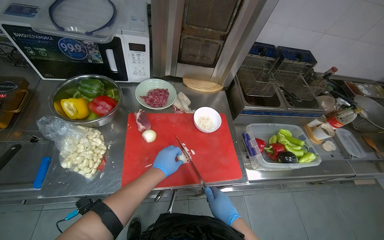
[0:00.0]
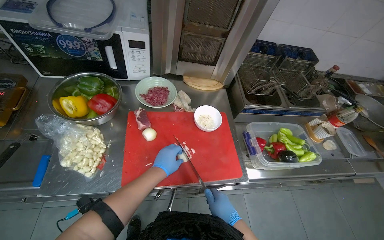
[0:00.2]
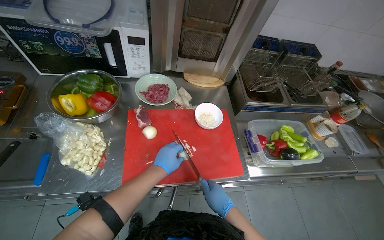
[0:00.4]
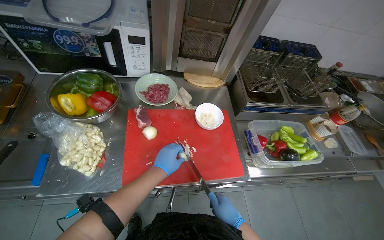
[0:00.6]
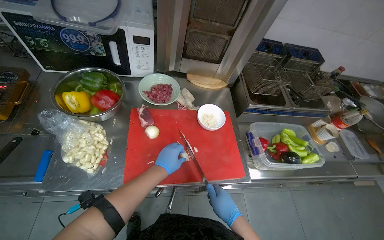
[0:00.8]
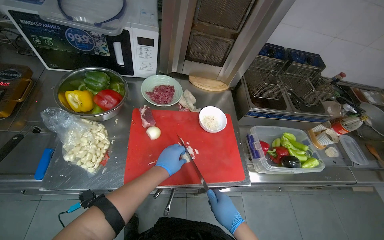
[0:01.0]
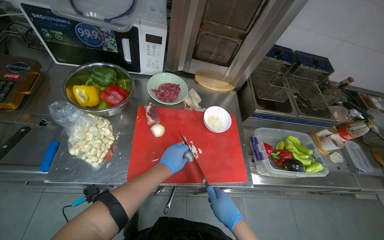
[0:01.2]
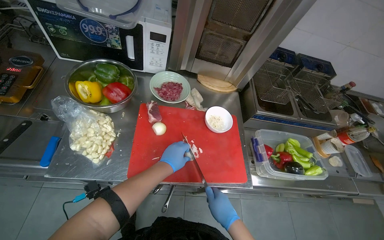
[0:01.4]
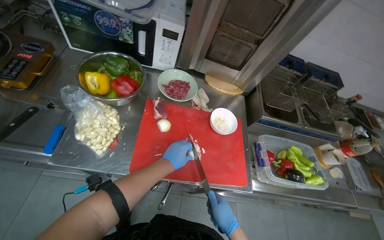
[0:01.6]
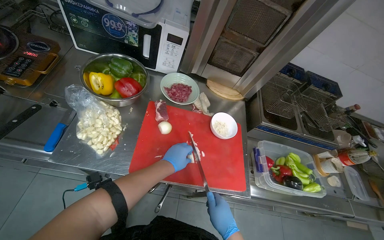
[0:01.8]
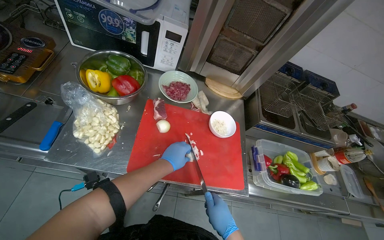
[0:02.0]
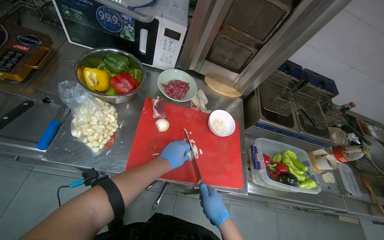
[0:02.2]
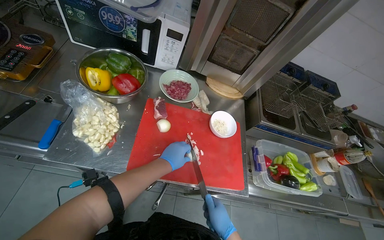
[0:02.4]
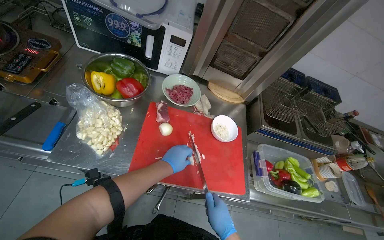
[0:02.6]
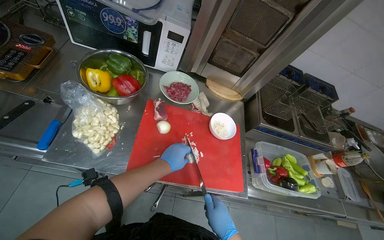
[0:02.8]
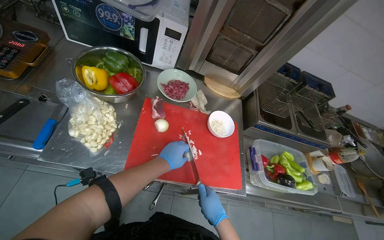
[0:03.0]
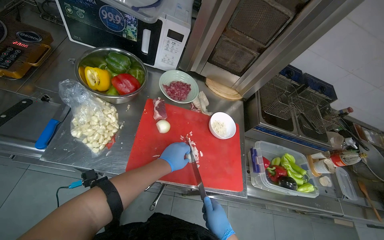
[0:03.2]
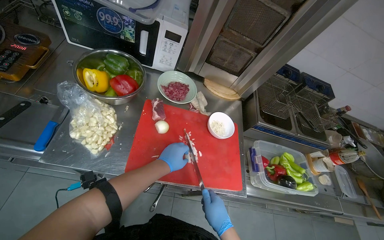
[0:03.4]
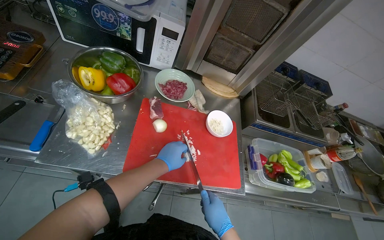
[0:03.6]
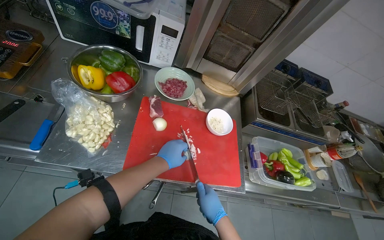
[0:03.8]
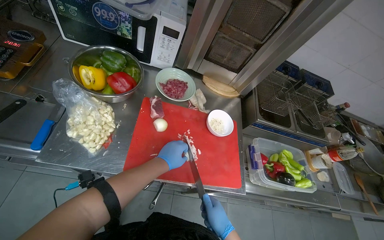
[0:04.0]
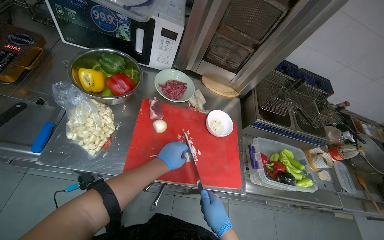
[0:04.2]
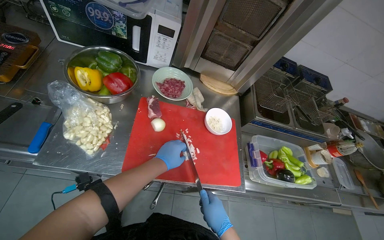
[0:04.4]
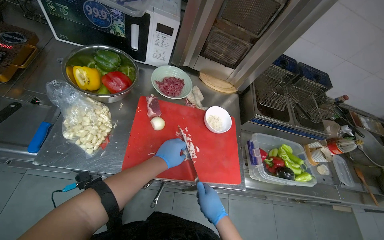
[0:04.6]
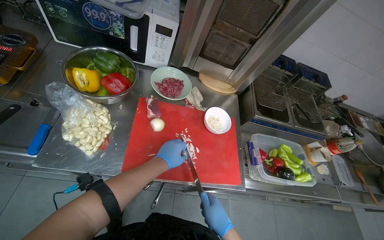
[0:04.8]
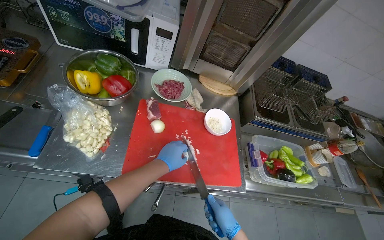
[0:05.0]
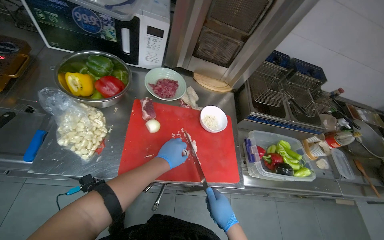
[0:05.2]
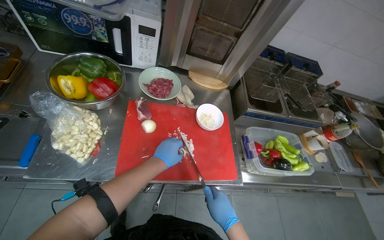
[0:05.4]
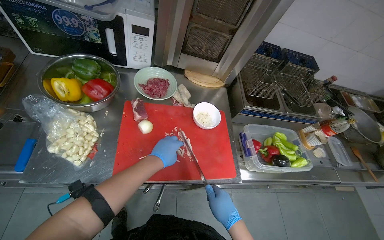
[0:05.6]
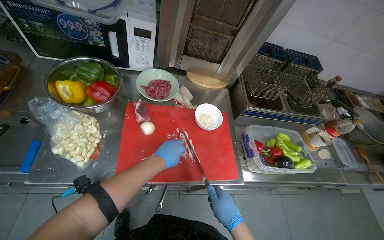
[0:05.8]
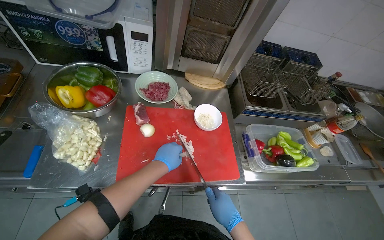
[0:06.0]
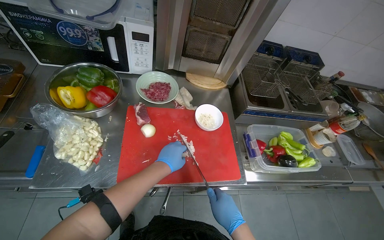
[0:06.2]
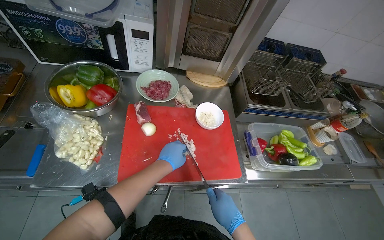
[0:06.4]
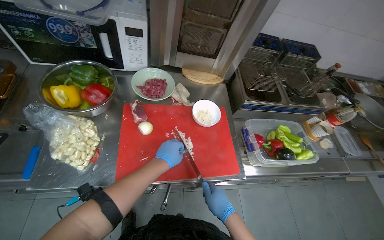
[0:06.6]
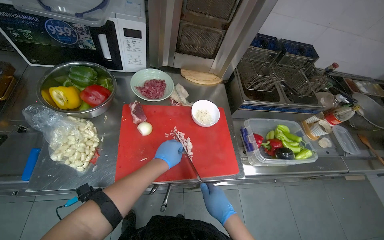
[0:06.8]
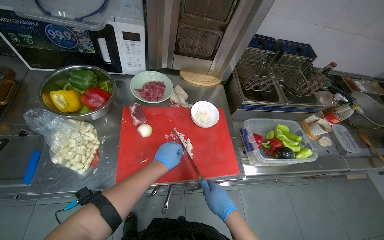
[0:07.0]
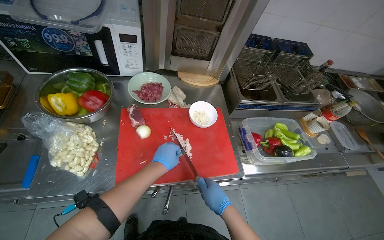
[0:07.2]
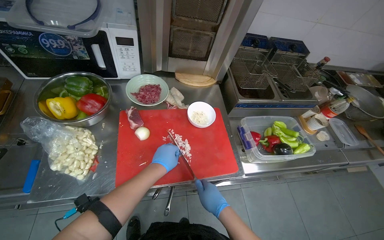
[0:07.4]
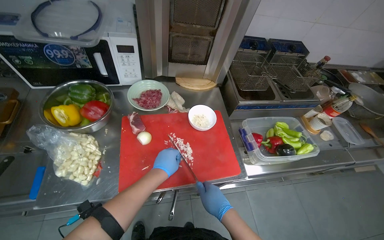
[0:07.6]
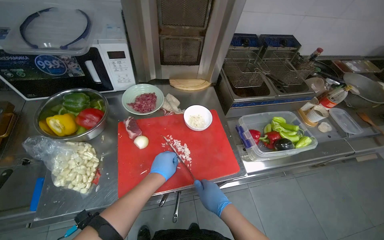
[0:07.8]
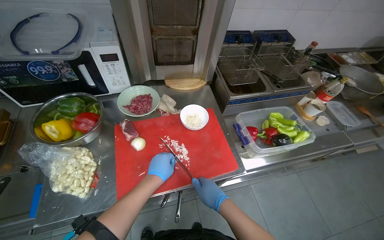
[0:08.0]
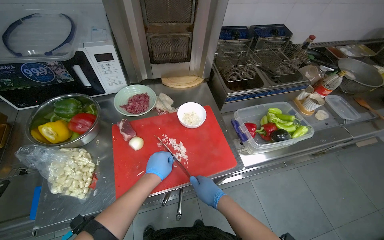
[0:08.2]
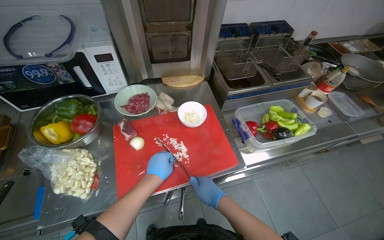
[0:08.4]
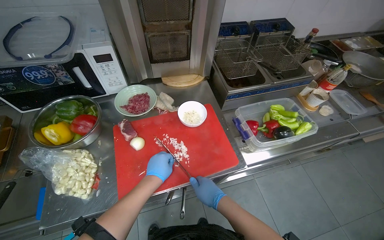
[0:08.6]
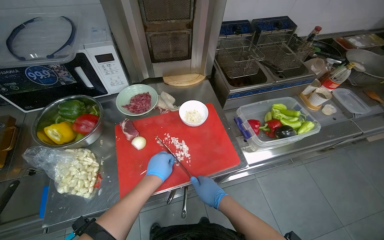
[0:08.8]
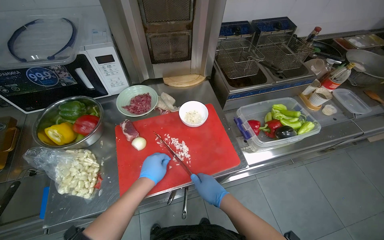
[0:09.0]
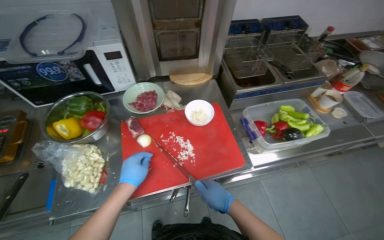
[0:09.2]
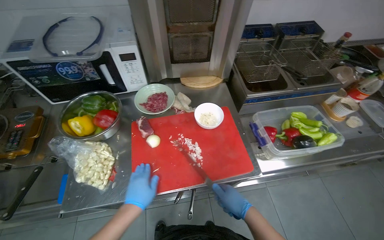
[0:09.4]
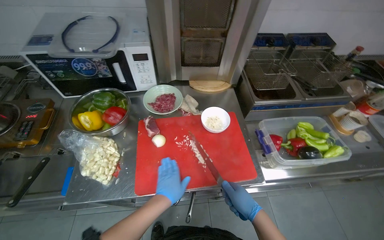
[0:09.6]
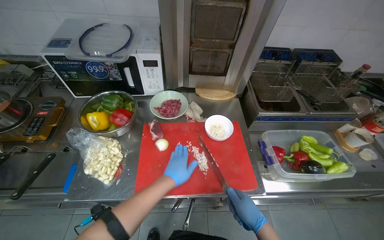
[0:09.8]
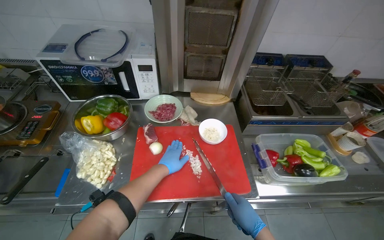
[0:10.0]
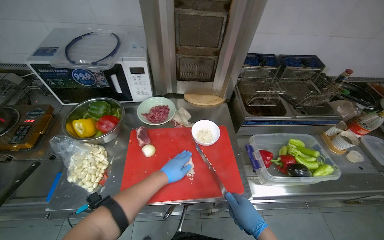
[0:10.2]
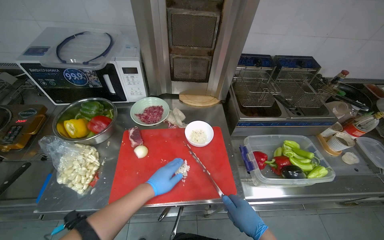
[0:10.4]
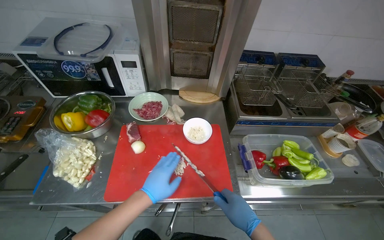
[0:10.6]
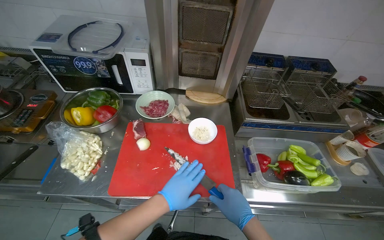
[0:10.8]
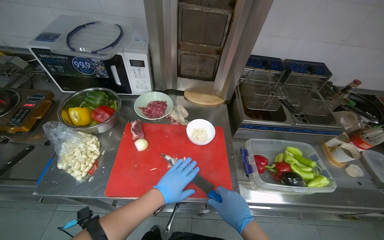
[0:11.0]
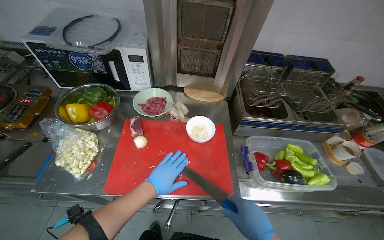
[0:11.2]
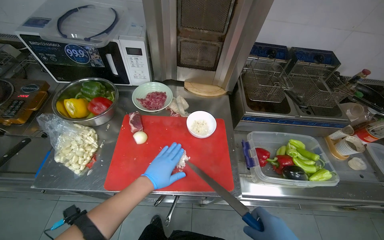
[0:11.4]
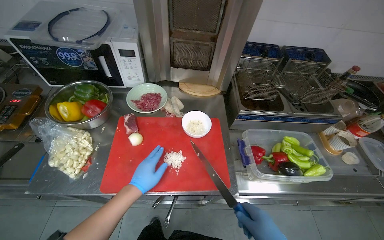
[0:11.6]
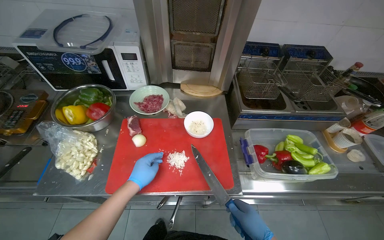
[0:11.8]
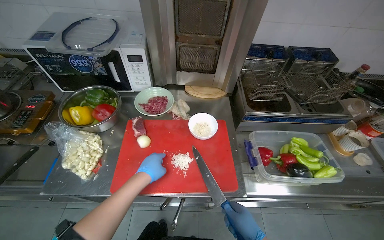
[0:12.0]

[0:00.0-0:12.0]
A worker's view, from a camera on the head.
Job: preparing food.
The whole recording: Chopping onions on cutting board. The worker chops onions on a red cutting board and performs other kitchen tasks in between.
0:00.0 to 0:01.6: The hands make small movements and keep their place.
0:01.6 to 0:06.0: The hands make small movements and keep their place.
0:06.0 to 0:07.6: The hands make small movements and keep their place.
0:07.6 to 0:09.0: The hands work in one place, with small movements.
0:09.0 to 0:10.4: The right hand goes roughly 15 cm to the right.

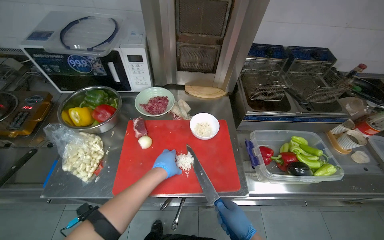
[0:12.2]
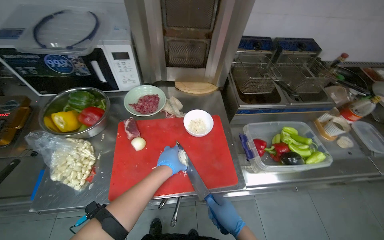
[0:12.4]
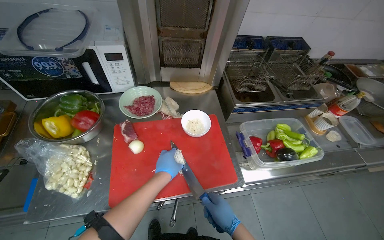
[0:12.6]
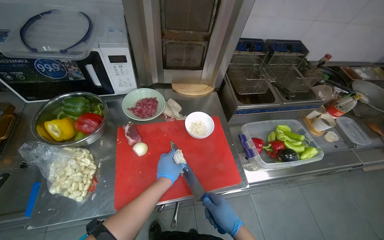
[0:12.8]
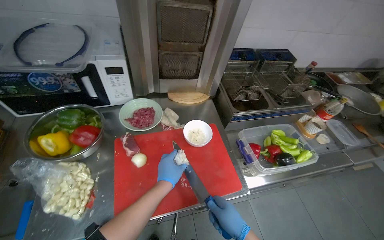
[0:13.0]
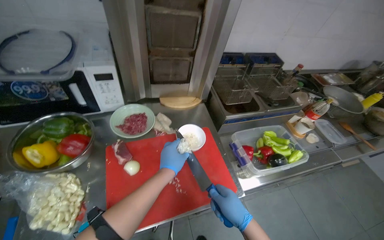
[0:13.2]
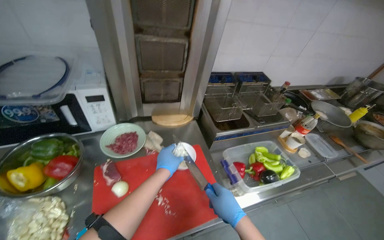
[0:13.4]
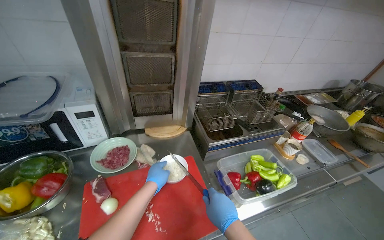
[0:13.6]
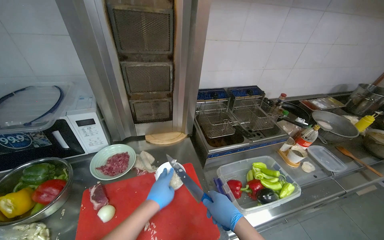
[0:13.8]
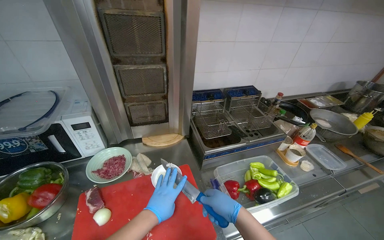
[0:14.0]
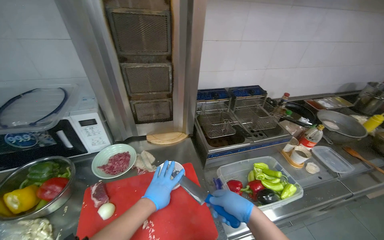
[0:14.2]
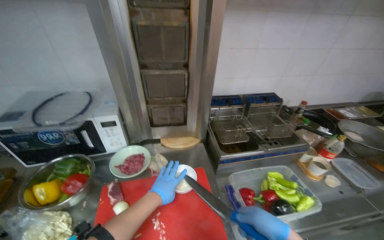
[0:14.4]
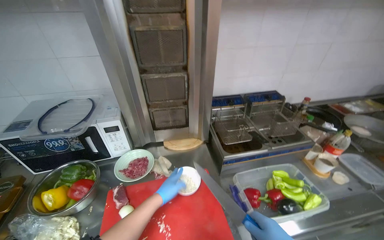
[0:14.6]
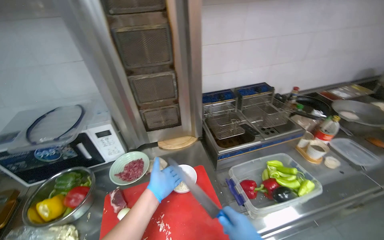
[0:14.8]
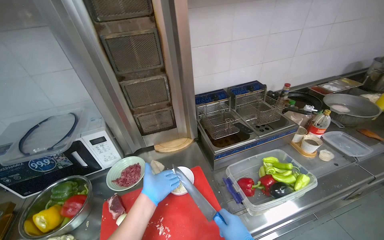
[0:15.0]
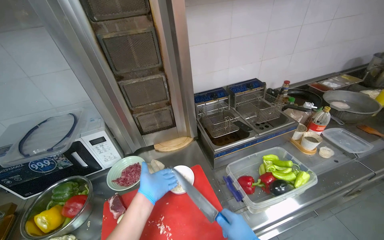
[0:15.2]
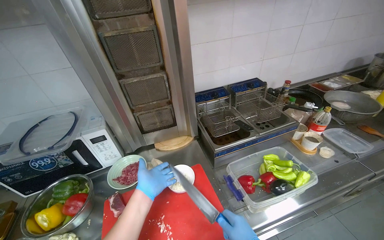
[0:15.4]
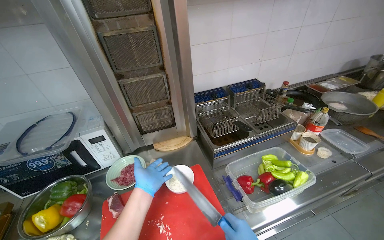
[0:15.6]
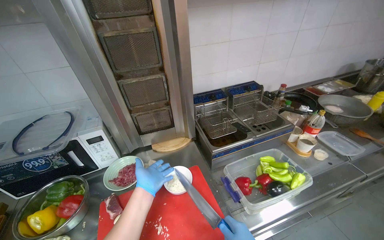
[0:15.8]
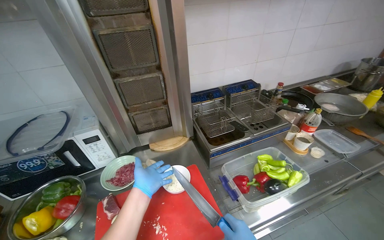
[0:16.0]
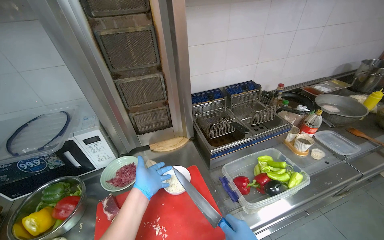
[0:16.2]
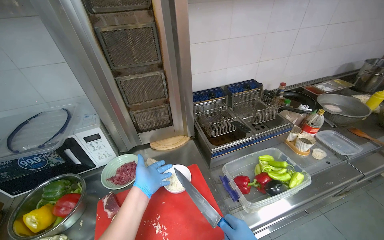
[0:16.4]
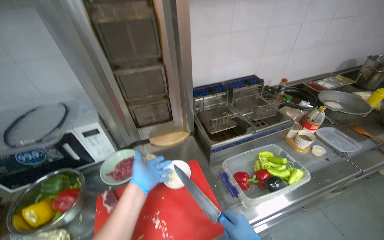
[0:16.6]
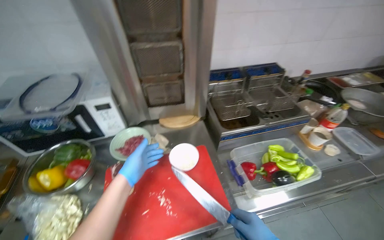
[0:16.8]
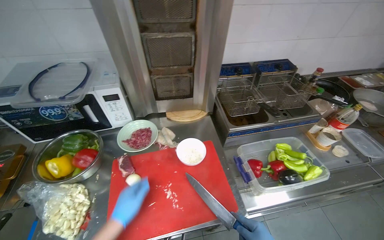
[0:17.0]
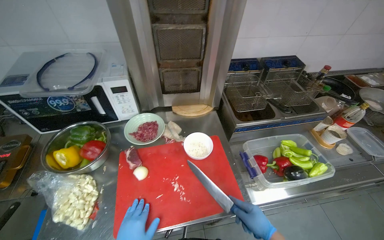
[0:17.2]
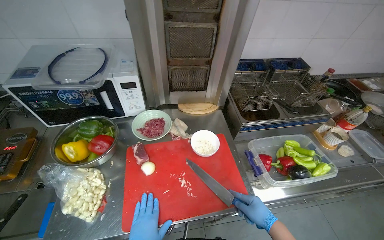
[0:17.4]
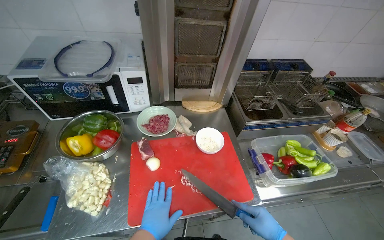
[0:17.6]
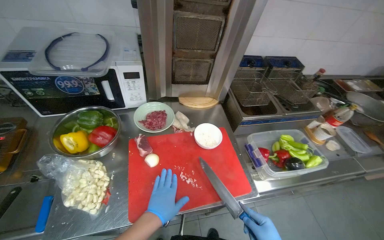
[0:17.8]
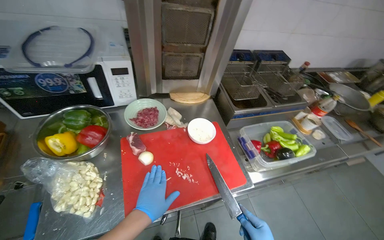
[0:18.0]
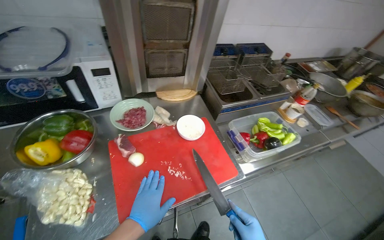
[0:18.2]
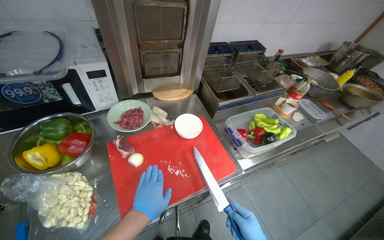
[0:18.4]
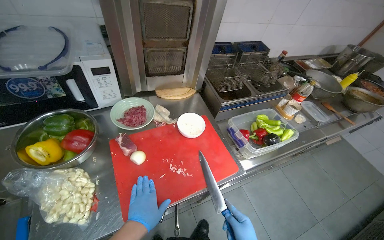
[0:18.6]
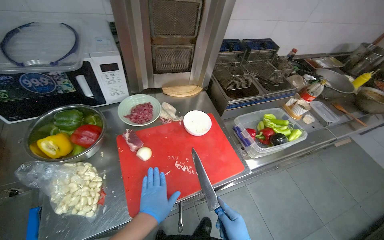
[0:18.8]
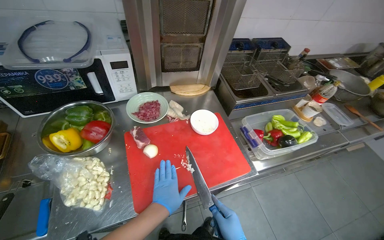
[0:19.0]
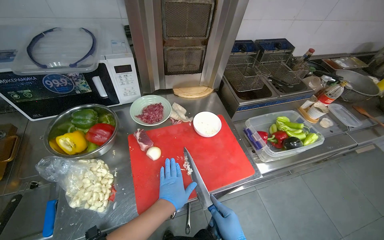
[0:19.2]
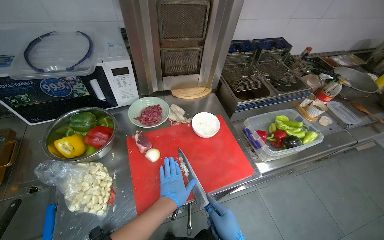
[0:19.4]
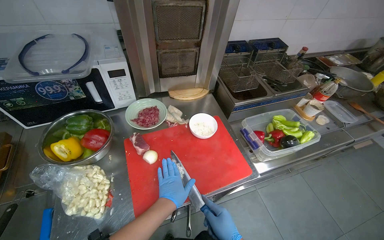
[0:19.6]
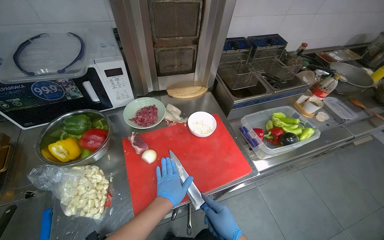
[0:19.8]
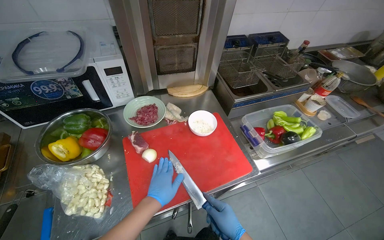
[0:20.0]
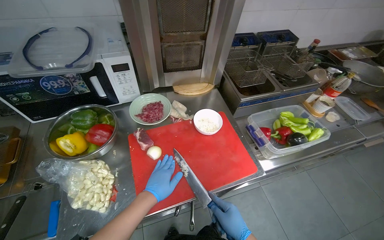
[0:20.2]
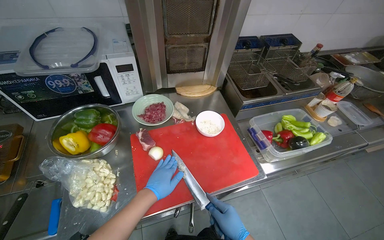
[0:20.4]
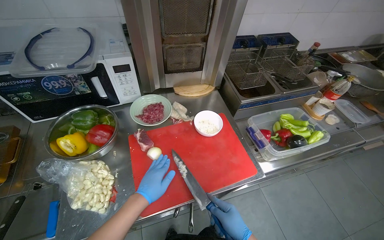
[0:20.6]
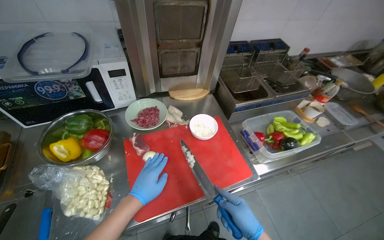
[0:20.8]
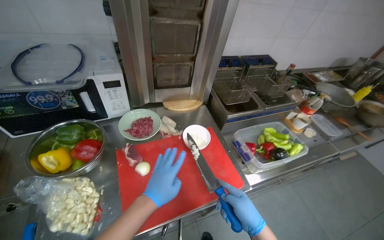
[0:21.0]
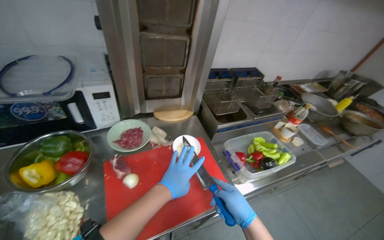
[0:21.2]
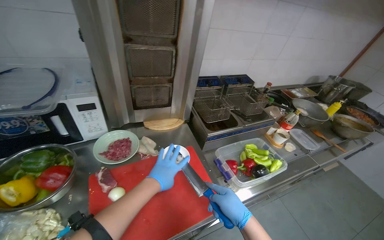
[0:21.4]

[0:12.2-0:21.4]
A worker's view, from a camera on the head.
Job: preparing food.
The whole recording: Chopping onions on cutting board. The worker chops onions on a red cutting board and performs other kitchen tasks in between.
0:12.2 to 0:13.8: The wearer's head swings about 20 degrees to the right. The right hand shifts some 20 cm up the picture.
